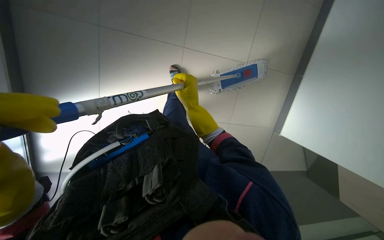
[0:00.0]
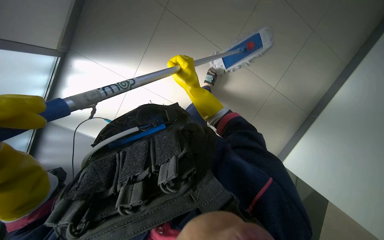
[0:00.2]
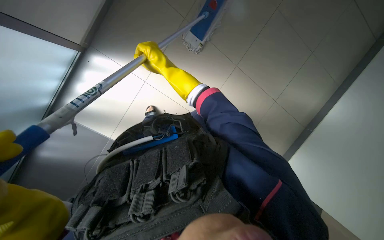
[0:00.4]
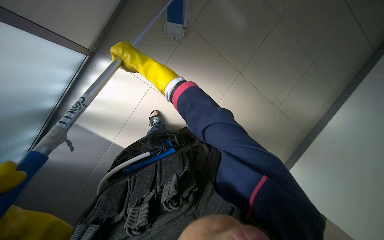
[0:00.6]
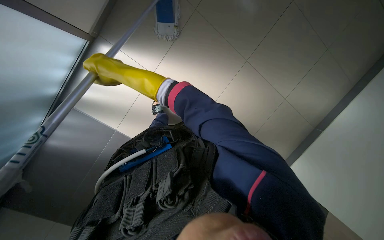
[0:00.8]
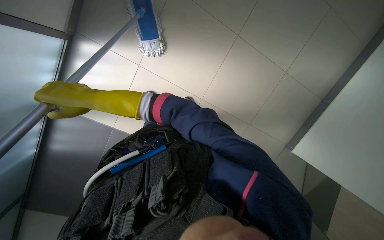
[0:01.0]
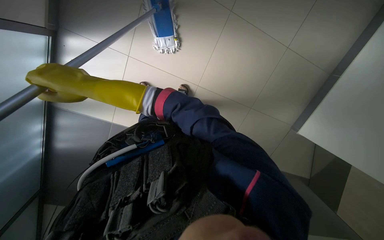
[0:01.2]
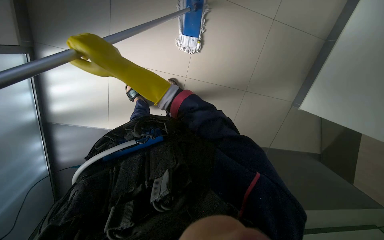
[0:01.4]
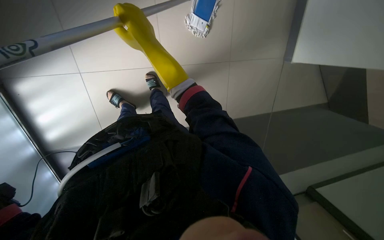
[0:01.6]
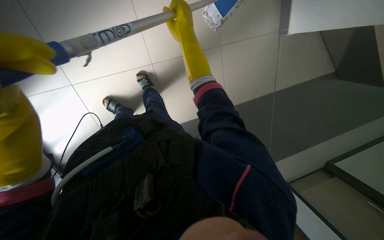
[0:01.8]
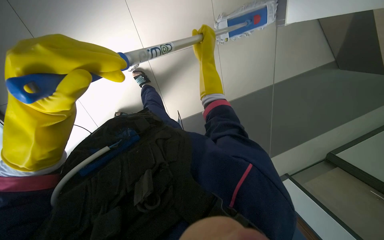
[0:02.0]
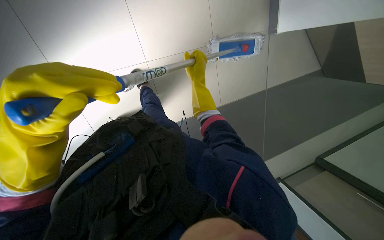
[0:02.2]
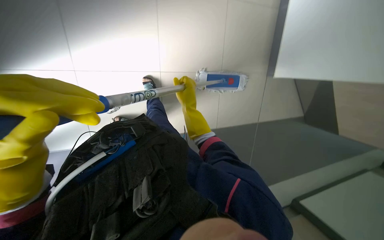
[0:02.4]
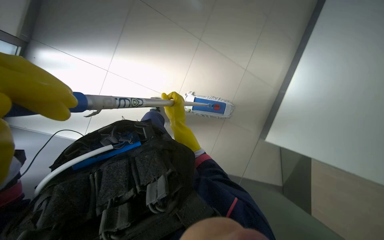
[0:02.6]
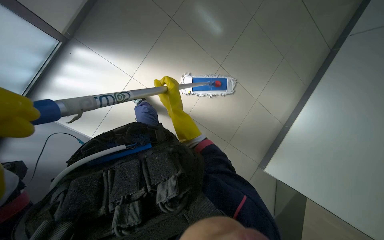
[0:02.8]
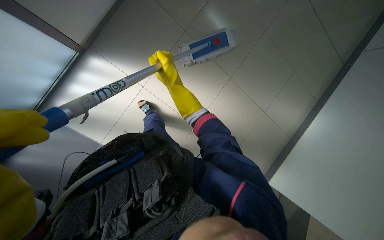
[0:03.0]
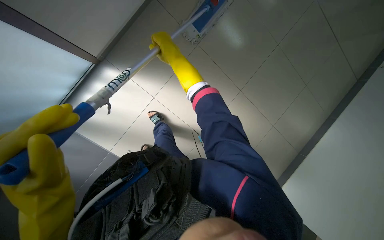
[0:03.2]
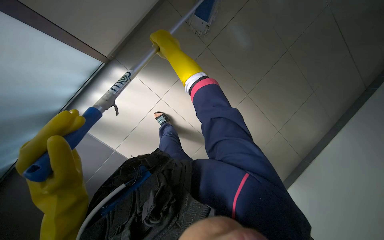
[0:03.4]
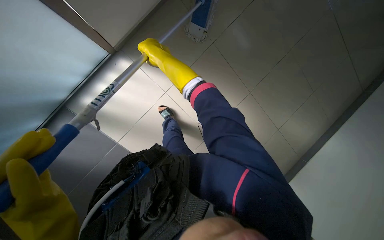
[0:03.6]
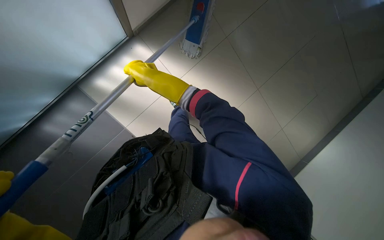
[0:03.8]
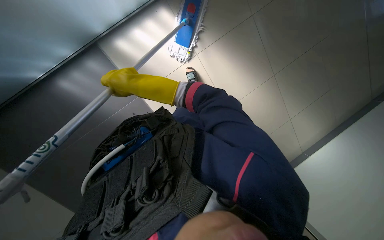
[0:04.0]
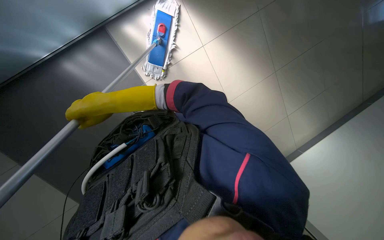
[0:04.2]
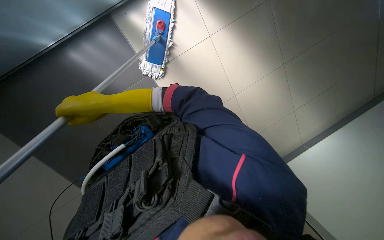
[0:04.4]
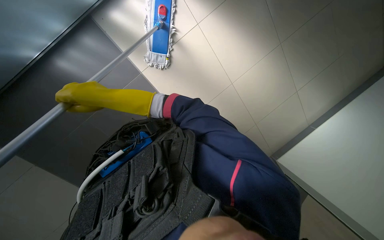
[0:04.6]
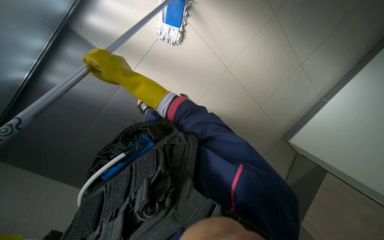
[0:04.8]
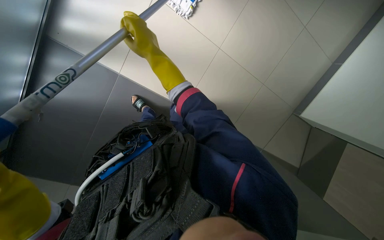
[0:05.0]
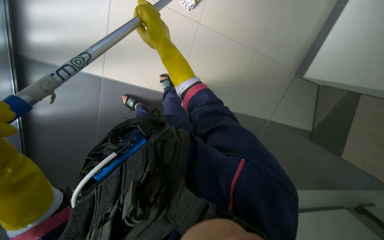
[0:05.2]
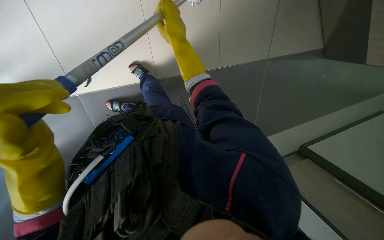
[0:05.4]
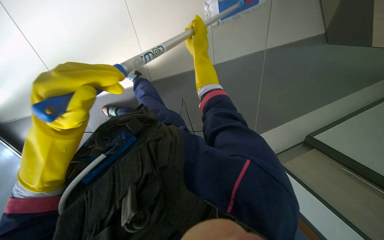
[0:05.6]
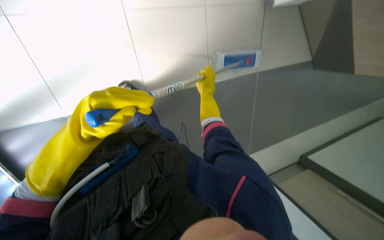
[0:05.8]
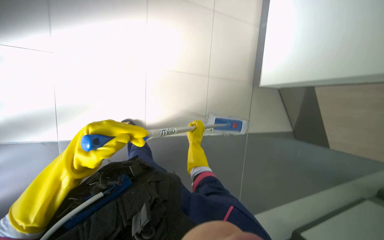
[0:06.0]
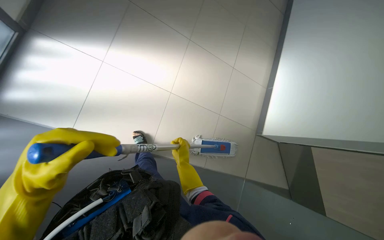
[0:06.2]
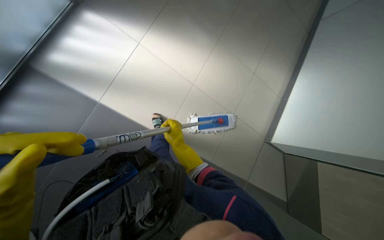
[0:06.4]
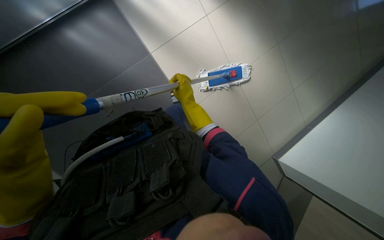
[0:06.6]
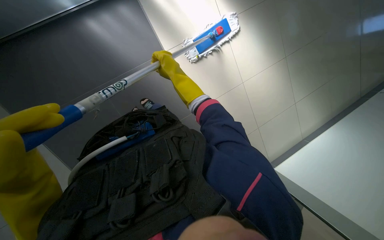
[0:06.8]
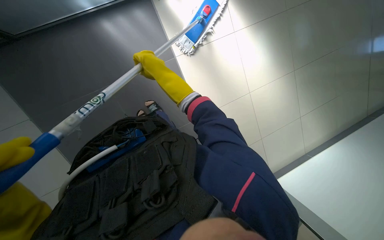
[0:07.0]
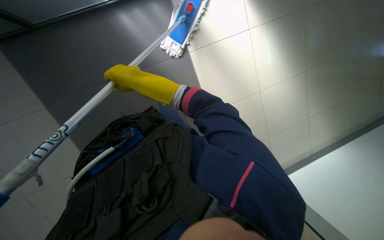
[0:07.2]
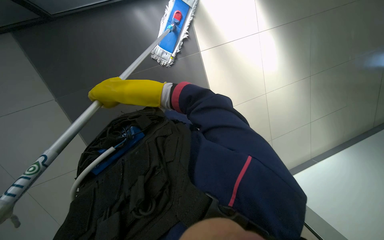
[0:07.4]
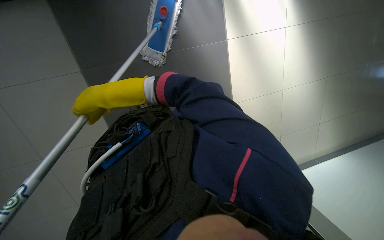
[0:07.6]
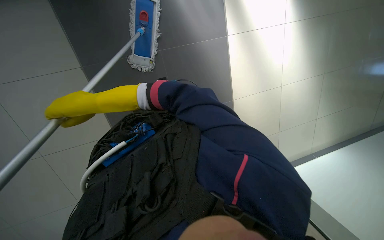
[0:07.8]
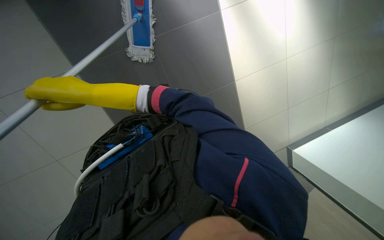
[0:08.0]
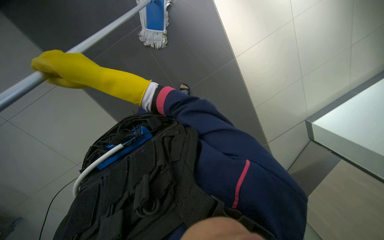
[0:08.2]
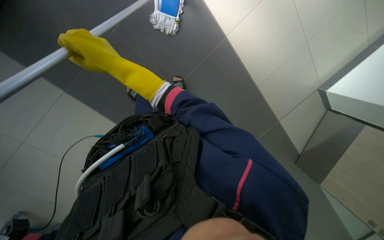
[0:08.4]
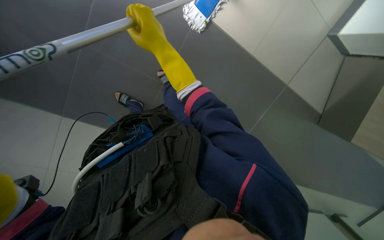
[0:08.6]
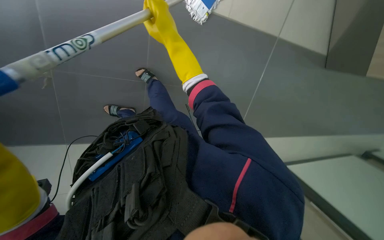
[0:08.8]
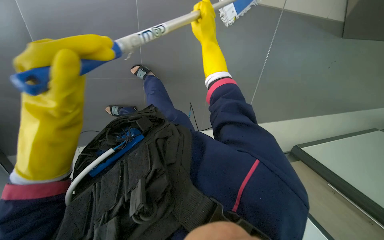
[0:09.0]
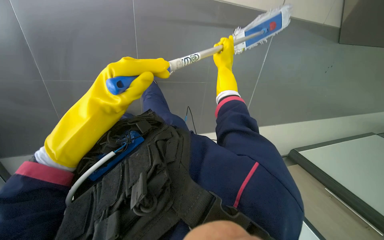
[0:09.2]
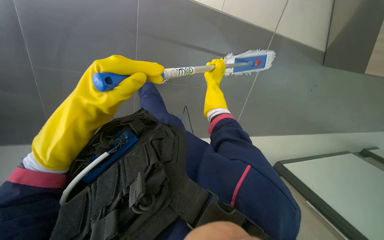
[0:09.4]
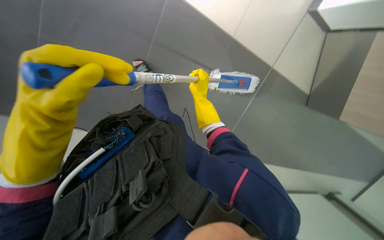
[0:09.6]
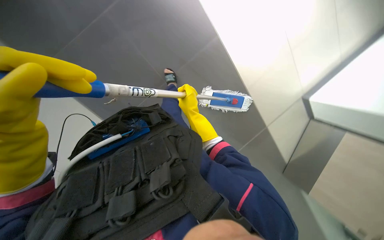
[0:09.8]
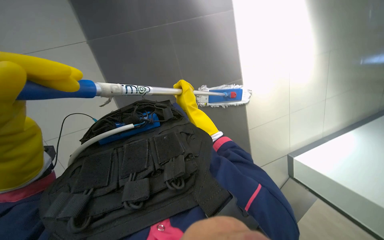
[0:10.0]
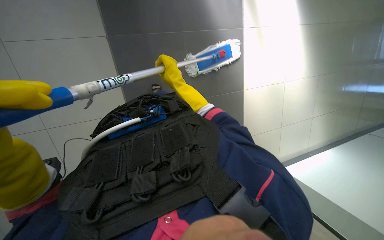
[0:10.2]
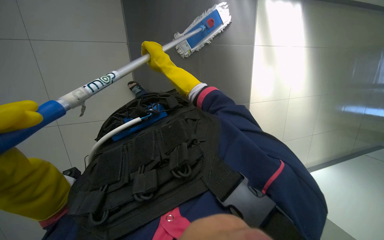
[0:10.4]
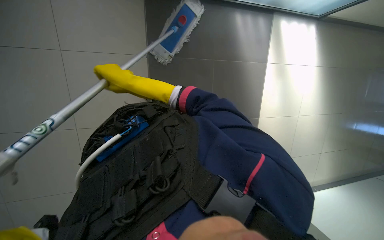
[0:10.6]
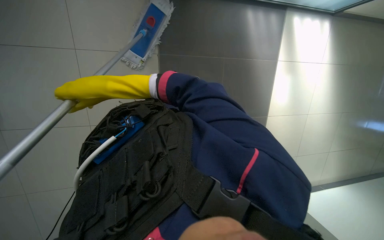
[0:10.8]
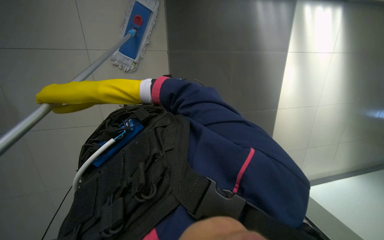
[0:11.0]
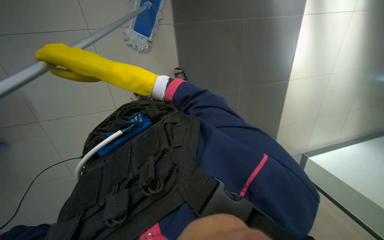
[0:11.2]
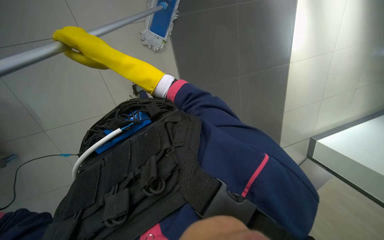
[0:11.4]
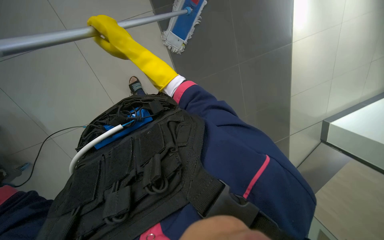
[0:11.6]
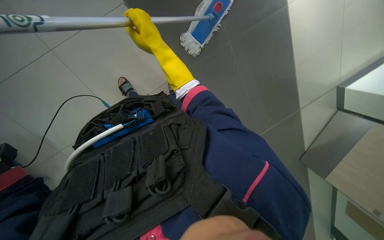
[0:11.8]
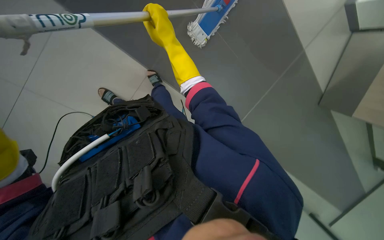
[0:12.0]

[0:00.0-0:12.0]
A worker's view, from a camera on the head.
Job: mopping floor.
The whole recording: Mopping floor. The worker mops the tiled floor in the corridor.
0:00.0 to 0:01.6: The camera pitches downward, by about 15 degrees. The right hand is displaced to the left and nearer to the camera by roughly 15 cm.
0:03.0 to 0:04.4: The right hand heads to the left, covering approximately 15 cm.
0:06.0 to 0:07.6: The scene rotates counterclockwise by about 30 degrees. The right hand travels to the left, nearer to the camera and up the picture by roughly 30 cm.
0:07.6 to 0:09.0: The right hand is displaced to the right and up the picture by about 35 cm.
0:09.0 to 0:10.4: The right hand goes some 10 cm down the picture.
0:10.4 to 0:12.0: The right hand travels to the left and back again, roughly 20 cm each way.

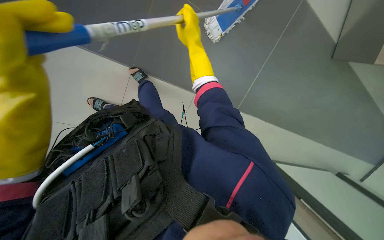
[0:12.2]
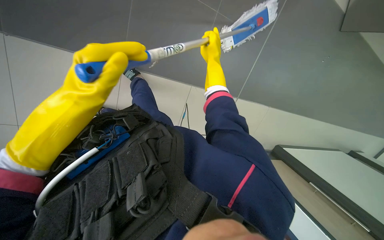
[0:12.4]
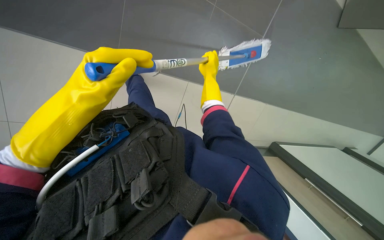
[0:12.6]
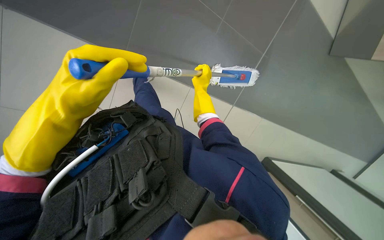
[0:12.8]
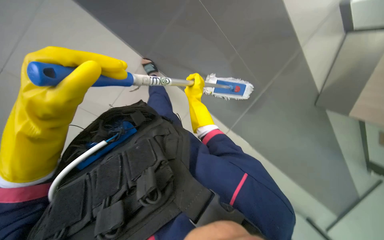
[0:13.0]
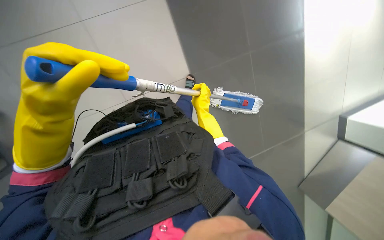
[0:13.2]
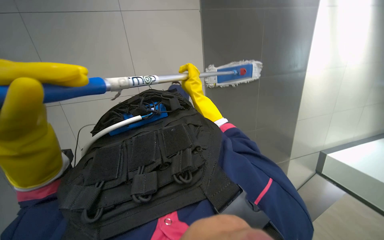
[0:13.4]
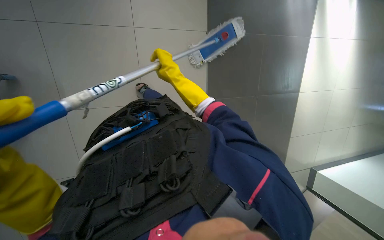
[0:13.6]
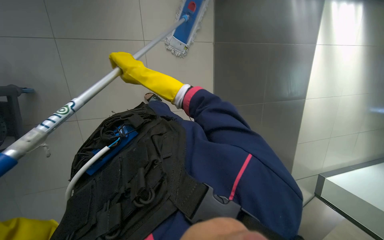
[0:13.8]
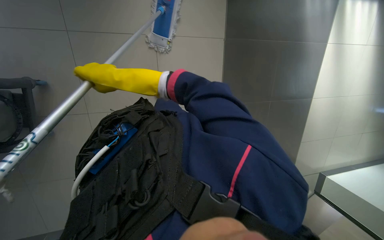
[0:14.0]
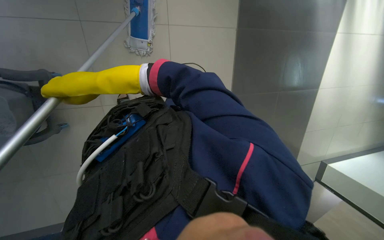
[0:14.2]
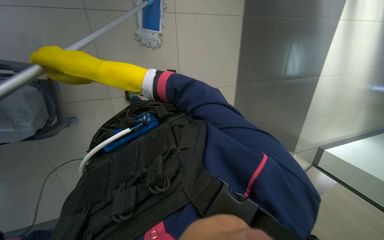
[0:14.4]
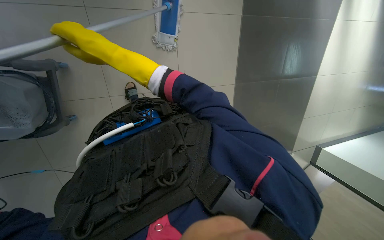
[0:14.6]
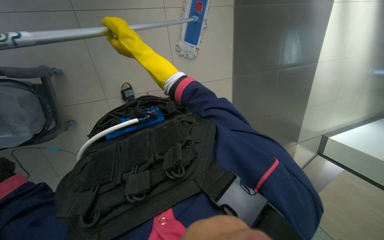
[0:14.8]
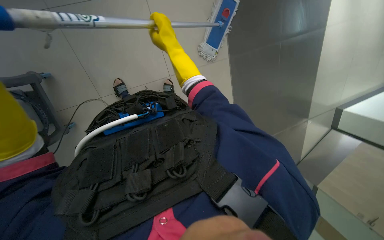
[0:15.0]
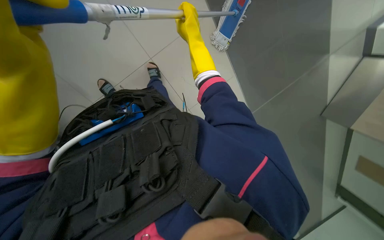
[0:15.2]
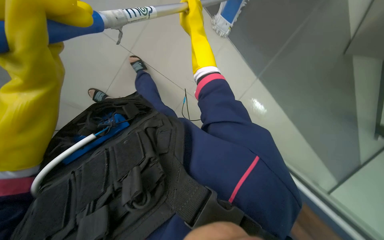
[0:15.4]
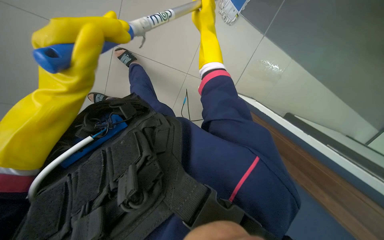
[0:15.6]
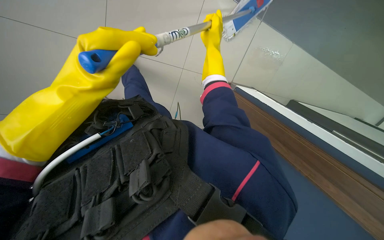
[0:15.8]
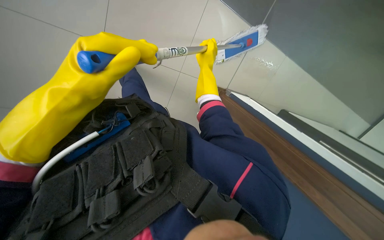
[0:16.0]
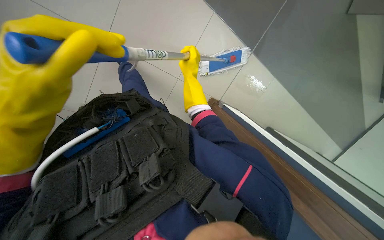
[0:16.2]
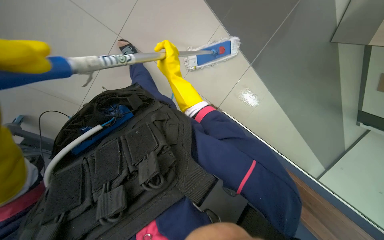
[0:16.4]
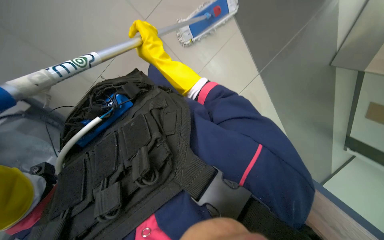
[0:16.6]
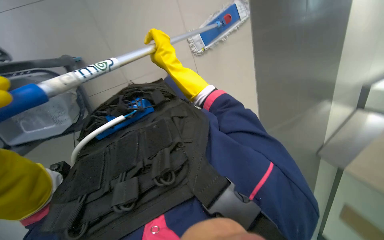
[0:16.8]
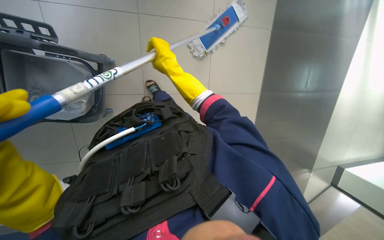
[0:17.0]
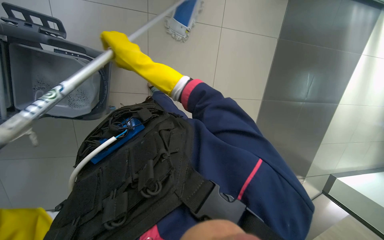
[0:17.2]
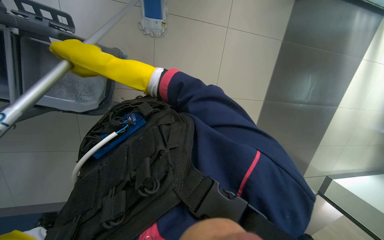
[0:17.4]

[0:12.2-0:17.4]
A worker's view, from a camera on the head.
Job: mopping floor.
The whole recording: Mopping floor. The worker mops the tiled floor in the corridor.
0:12.2 to 0:14.0: The right hand goes roughly 25 cm to the left and nearer to the camera.
0:14.0 to 0:15.6: The head turns to the left by about 35 degrees. The view tips downward by about 15 degrees.

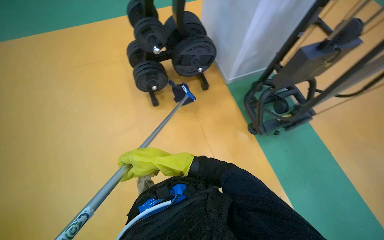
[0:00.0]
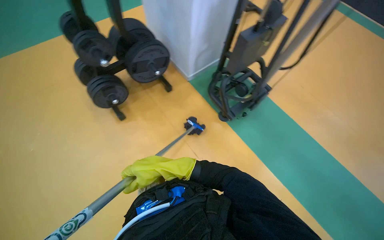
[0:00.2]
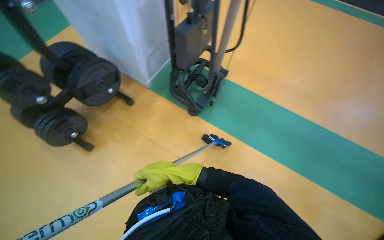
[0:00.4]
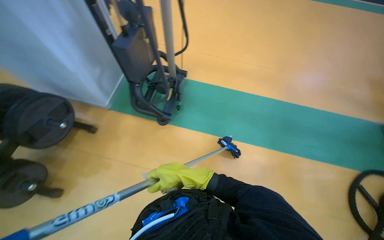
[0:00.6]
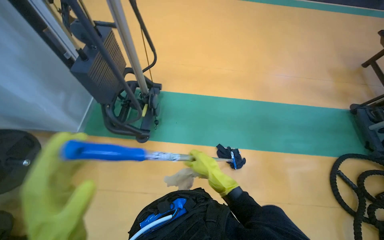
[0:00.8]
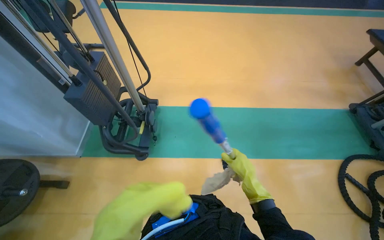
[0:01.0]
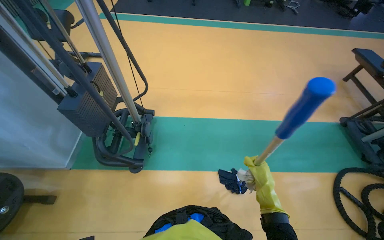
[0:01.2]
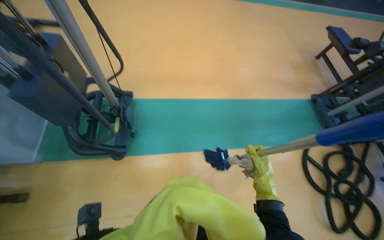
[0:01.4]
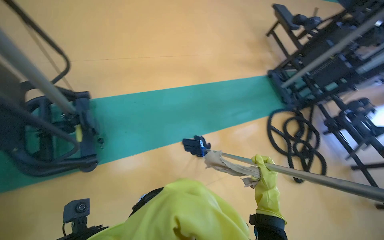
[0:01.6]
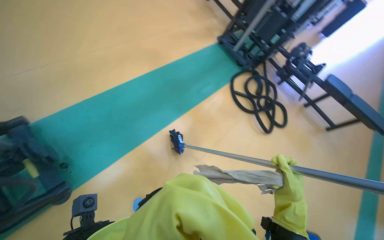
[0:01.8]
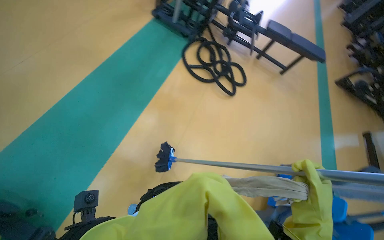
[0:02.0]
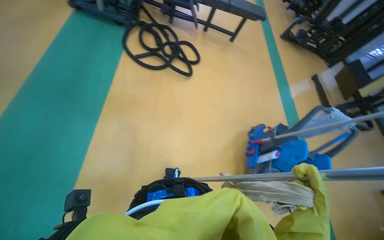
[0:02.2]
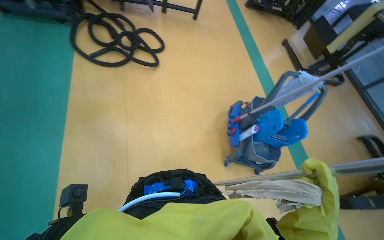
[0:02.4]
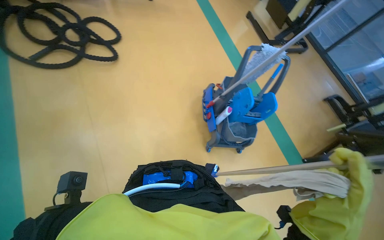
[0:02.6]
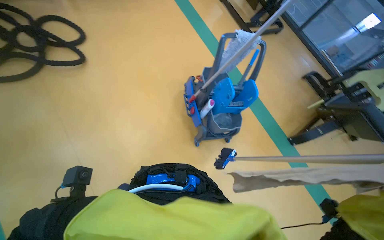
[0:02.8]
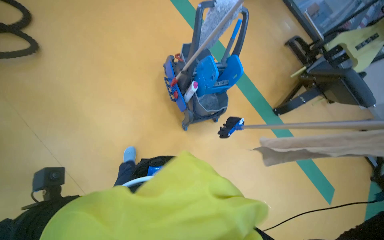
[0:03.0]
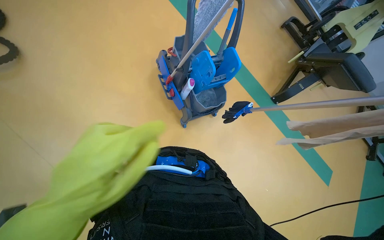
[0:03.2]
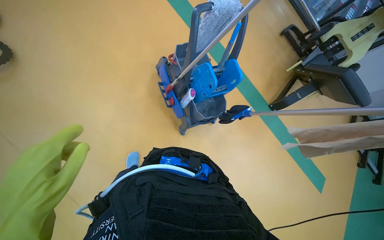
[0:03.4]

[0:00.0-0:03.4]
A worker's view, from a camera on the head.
Job: preparing cleaning supplies.
The whole recording: Changing cleaning cloth on tool. The worker removes a dirty cleaning cloth and attaches a clean one to the long-handled tool.
0:00.0 to 0:01.6: The head turns to the right by about 95 degrees.
0:01.6 to 0:03.4: The camera travels approximately 80 cm. The wearer looks roughly 110 degrees further to the right. The view tips downward by about 45 degrees.
